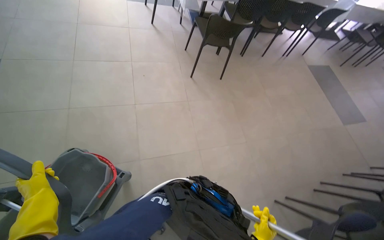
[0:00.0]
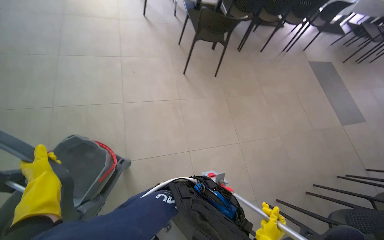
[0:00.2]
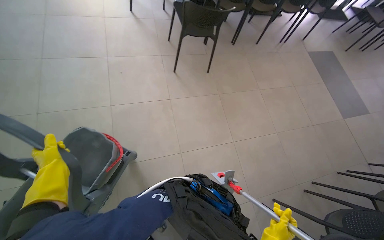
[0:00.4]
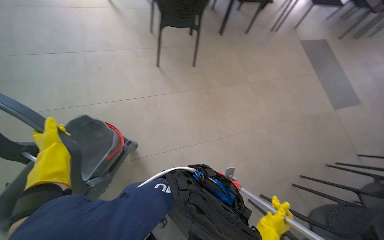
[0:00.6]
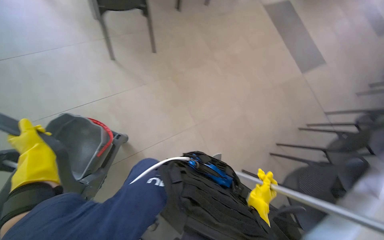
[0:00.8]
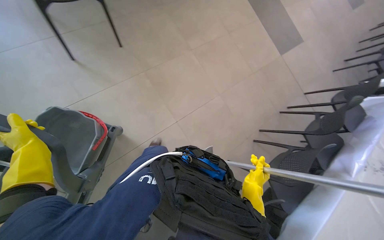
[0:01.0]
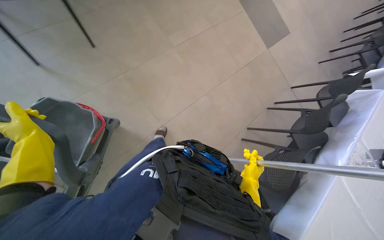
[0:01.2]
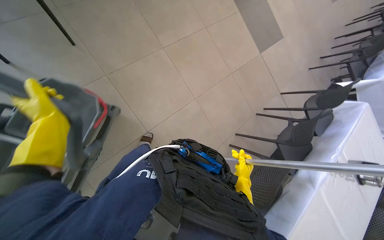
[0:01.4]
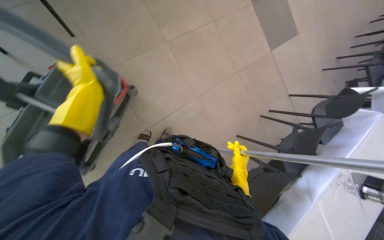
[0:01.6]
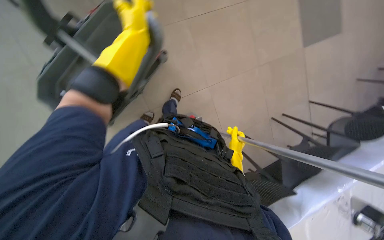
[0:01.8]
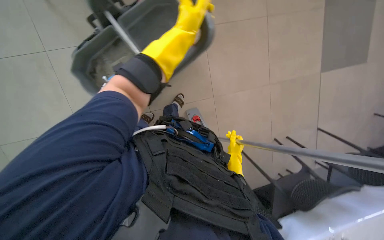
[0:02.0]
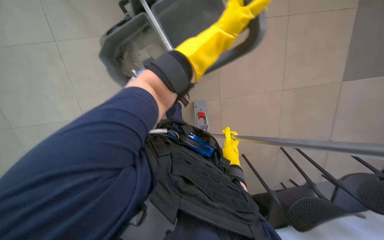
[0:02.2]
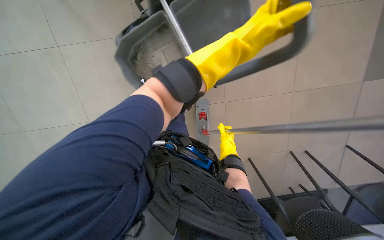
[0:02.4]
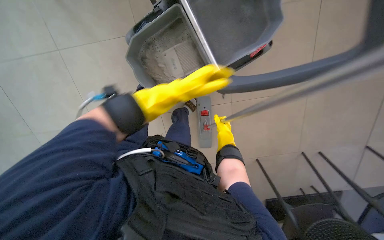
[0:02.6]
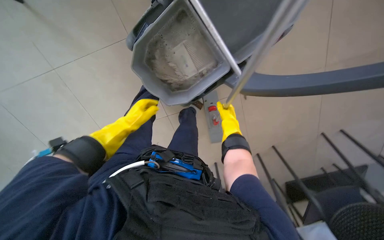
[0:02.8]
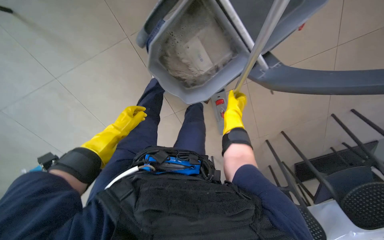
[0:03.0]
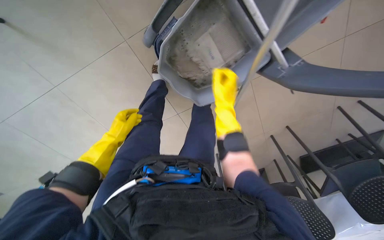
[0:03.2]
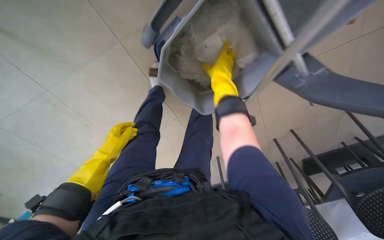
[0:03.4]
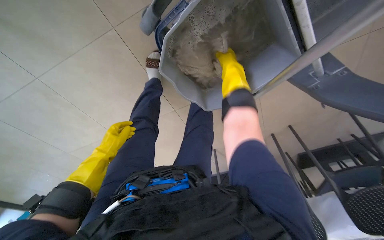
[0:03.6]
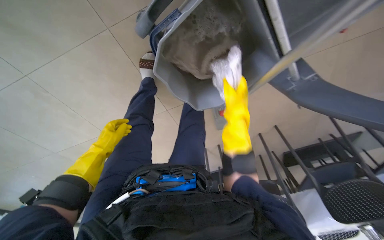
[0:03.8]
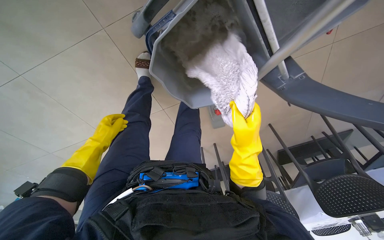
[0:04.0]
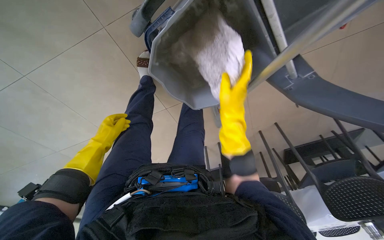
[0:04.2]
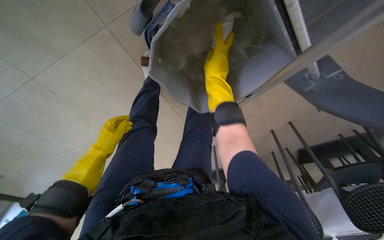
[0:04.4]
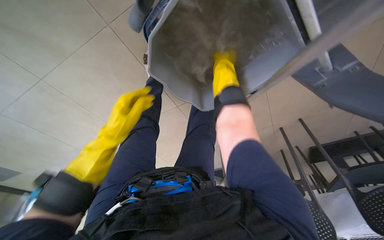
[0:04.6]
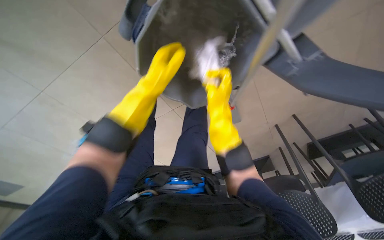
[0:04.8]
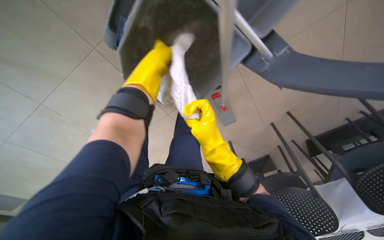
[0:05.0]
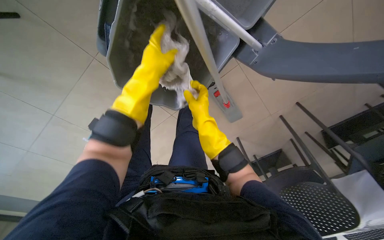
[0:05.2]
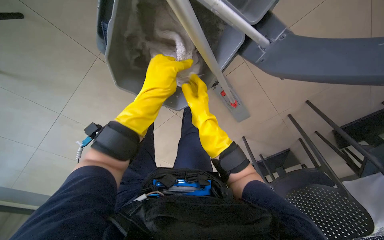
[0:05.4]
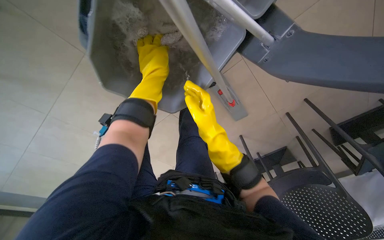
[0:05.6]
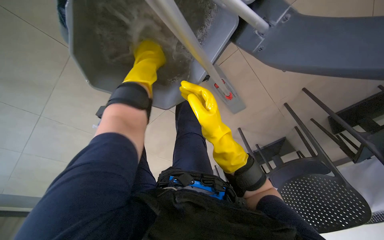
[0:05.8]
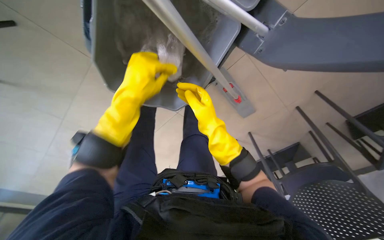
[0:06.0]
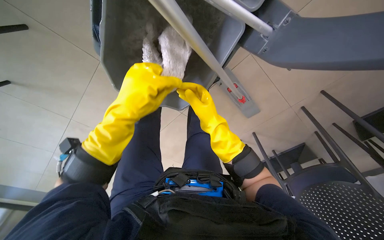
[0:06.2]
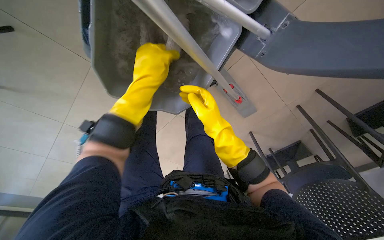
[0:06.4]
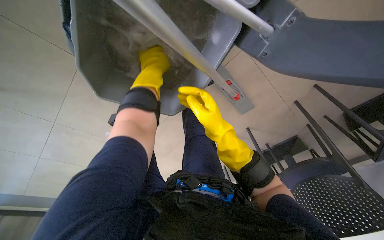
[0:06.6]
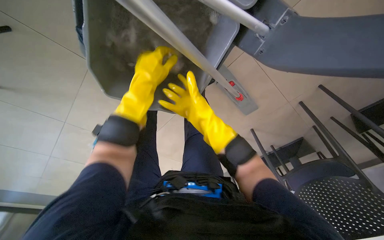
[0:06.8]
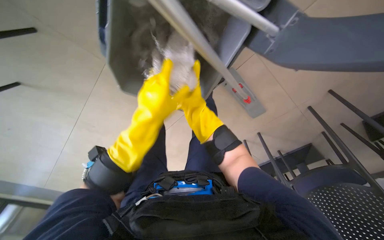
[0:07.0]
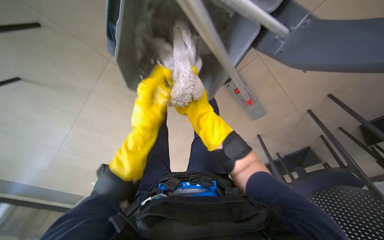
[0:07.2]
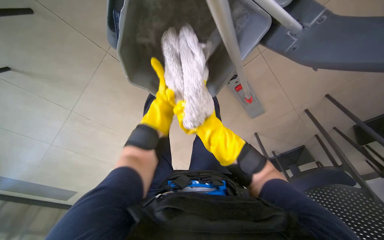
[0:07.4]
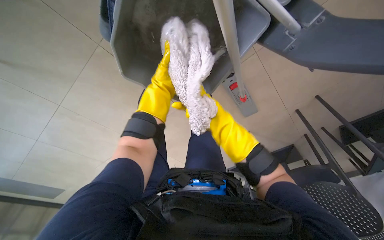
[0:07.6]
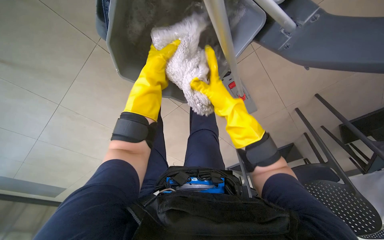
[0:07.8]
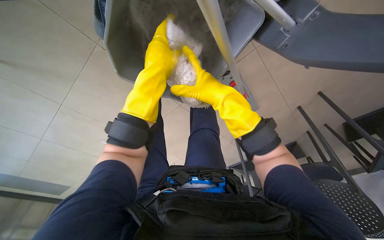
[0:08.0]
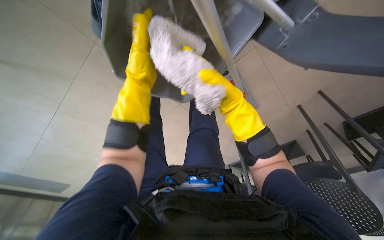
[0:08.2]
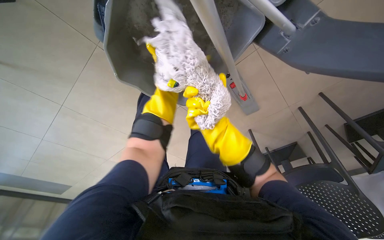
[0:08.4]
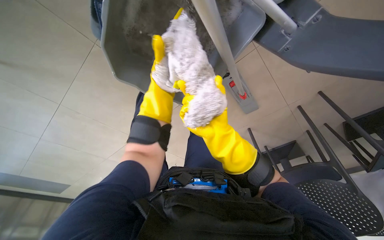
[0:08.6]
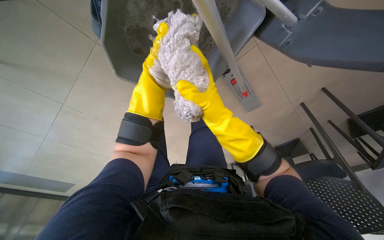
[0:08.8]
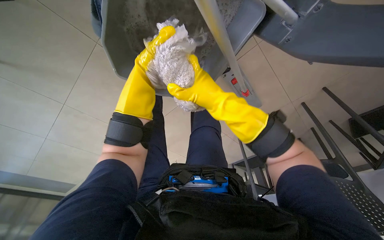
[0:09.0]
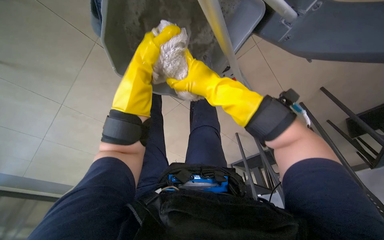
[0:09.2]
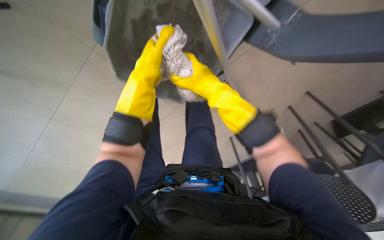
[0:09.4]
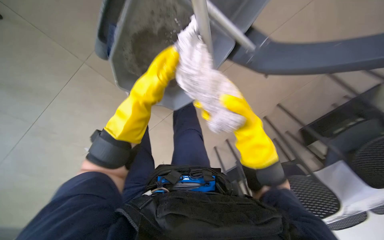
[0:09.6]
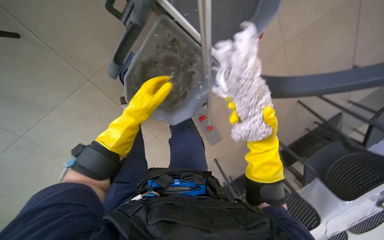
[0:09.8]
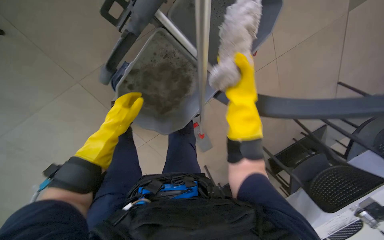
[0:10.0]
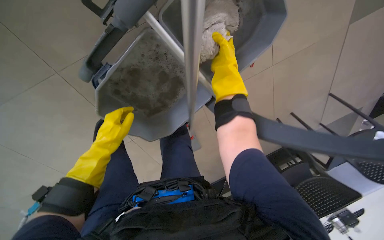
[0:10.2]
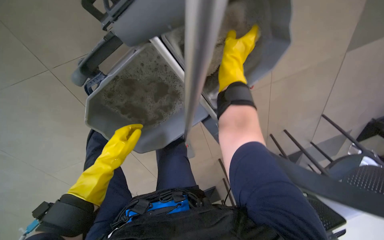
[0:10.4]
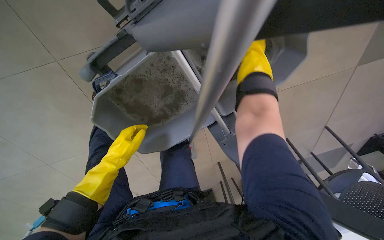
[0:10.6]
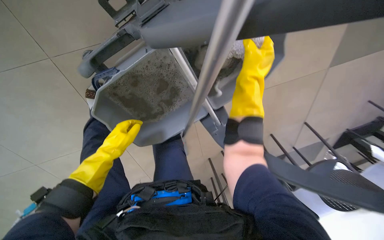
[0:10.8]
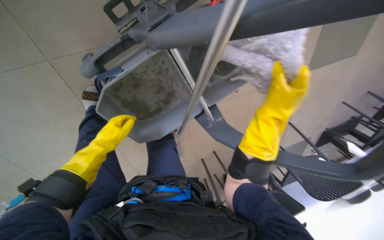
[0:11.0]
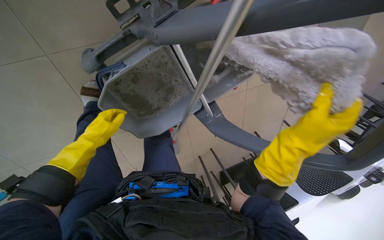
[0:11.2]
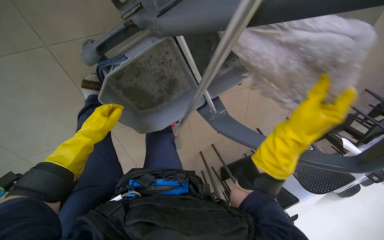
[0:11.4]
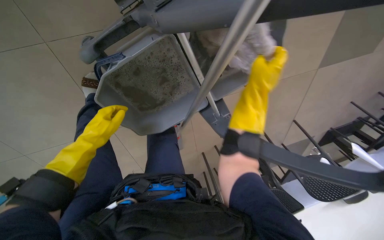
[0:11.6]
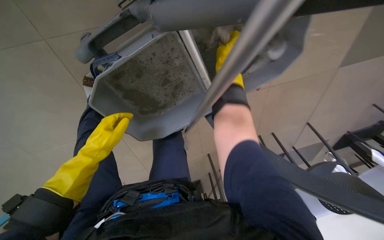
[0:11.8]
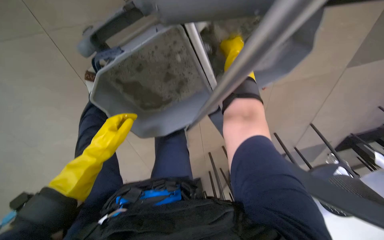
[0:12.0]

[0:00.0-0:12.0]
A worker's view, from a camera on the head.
Job: preparing cleaning supplies.
The whole recording: Changing mop head. The worker detaches the mop head, wrings it in the bucket, and attaches a clean mop head.
0.0 to 1.6 s: The camera is carried some 90 cm. The head rotates some 20 degrees to the right. The wearer looks some 25 degrees further downward.
1.6 to 3.0 s: The wearer's head swings roughly 20 degrees to the left. The right hand moves up the picture, approximately 30 cm.
3.0 to 4.4 s: The right hand moves up and down the picture over about 20 cm, changing direction 2 times.
4.4 to 6.0 s: The right hand shifts approximately 15 cm down the picture. Meanwhile the left hand travels up the picture, nearer to the camera and to the right by roughly 35 cm.
6.0 to 7.6 s: Both hands travel together farther from the camera, approximately 10 cm.
7.6 to 9.0 s: The right hand goes nearer and farther, about 20 cm each way, reversing 2 times. The left hand swings nearer and farther, roughly 20 cm each way, with 2 reversals.
9.0 to 10.4 s: The view tips upward by roughly 15 degrees. The left hand travels down the picture, farther from the camera and to the left by approximately 30 cm; the right hand heads up the picture and to the right, covering some 20 cm.
10.4 to 12.0 s: The right hand moves about 20 cm down the picture and comes back.

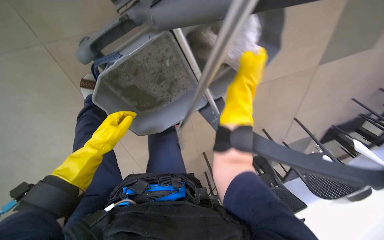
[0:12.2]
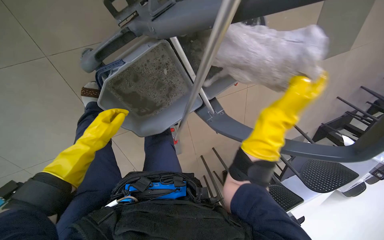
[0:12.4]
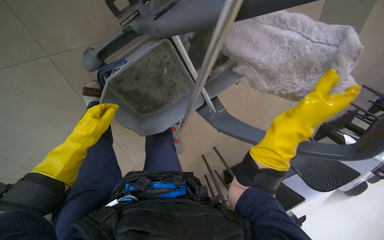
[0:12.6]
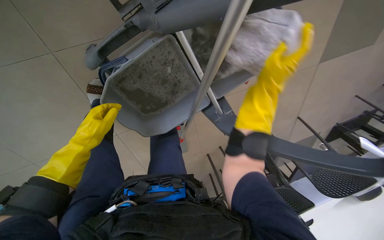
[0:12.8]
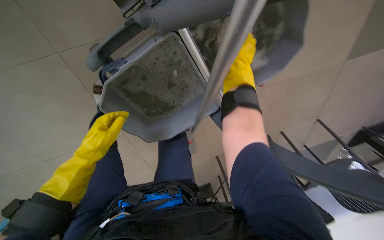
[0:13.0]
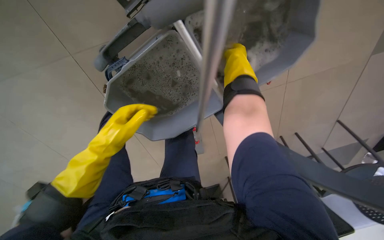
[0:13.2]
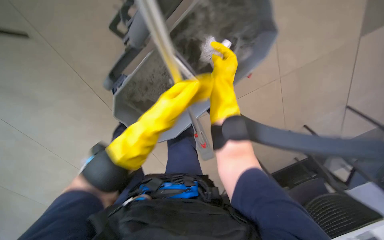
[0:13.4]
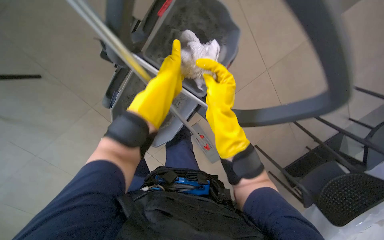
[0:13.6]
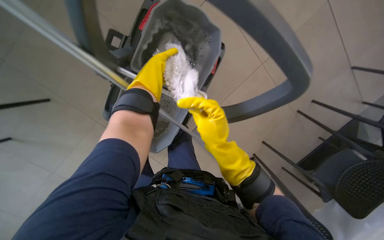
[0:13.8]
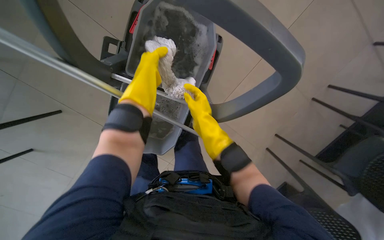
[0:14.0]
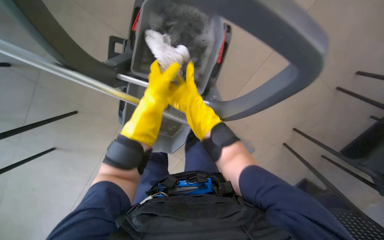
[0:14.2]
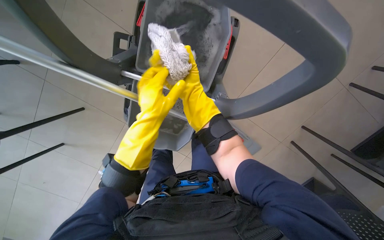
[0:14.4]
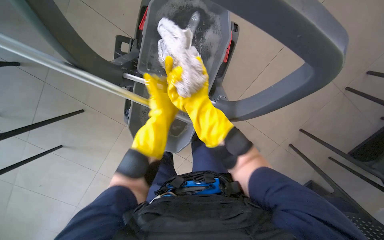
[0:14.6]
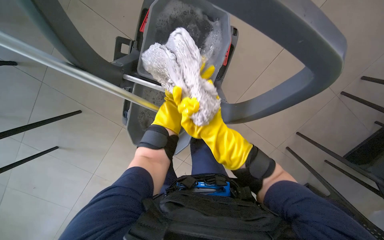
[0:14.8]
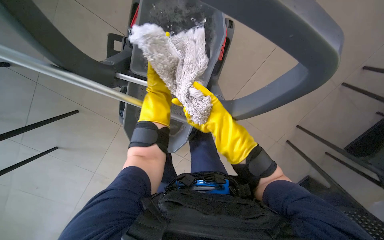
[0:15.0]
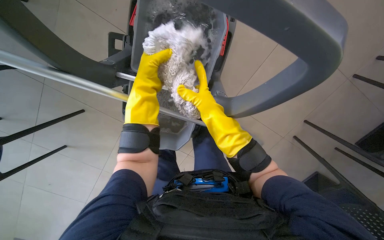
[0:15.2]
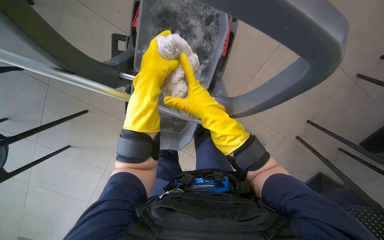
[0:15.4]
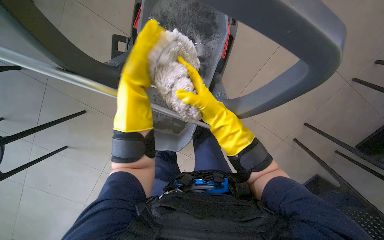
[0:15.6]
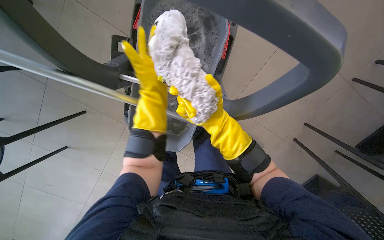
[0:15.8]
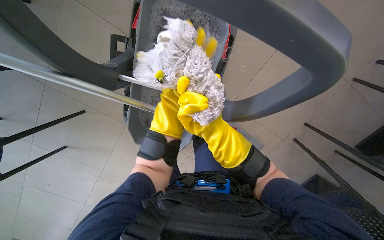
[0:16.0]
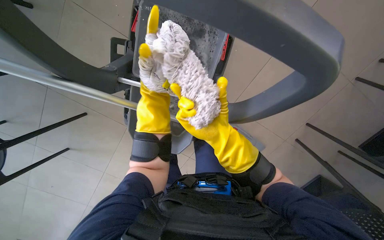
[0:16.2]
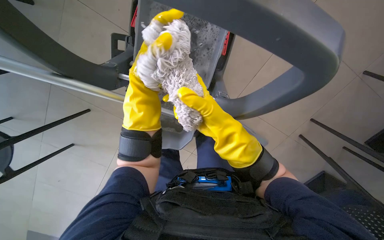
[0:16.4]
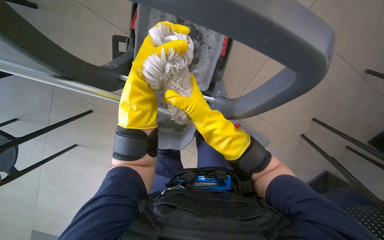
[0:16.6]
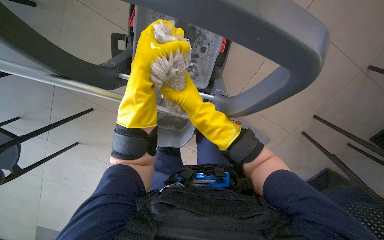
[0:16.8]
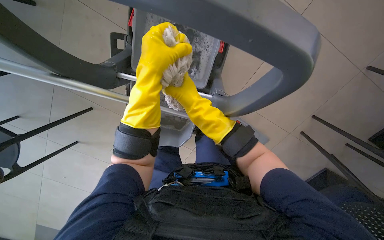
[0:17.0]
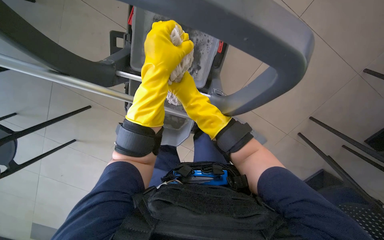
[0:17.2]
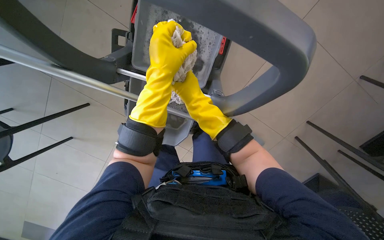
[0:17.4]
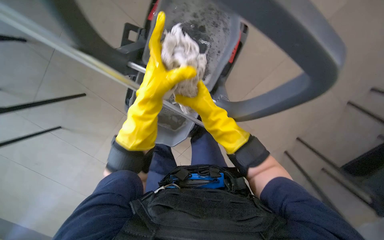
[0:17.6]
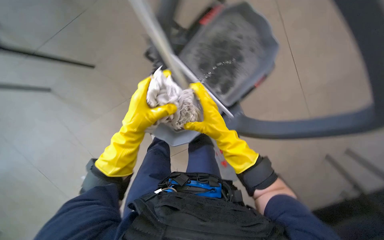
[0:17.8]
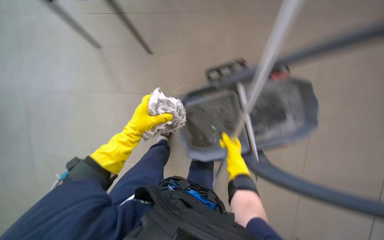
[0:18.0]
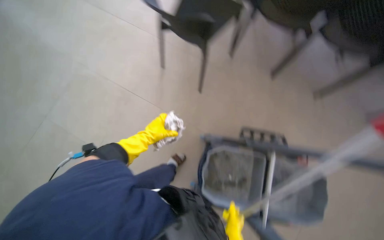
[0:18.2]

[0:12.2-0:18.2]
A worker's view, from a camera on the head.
Job: preparing cleaning supplies.
The whole recording: Changing mop head. The worker detaches the mop head, wrings it in the bucket, and attaches a clean mop head.
12.2 to 13.8 s: The view swings approximately 20 degrees to the left. The left hand shifts some 30 cm to the right and up the picture. The right hand is displaced down the picture by approximately 20 cm.
13.8 to 15.2 s: The left hand travels down the picture and back again, some 10 cm each way; the right hand moves up the picture, about 10 cm, and moves approximately 25 cm farther from the camera and comes back.
15.2 to 16.6 s: The left hand moves down the picture, about 10 cm.
16.6 to 18.2 s: The view tips upward by about 20 degrees.

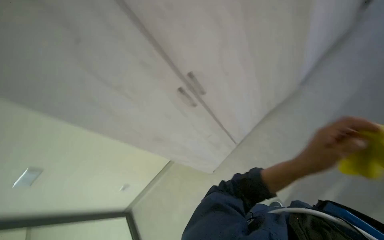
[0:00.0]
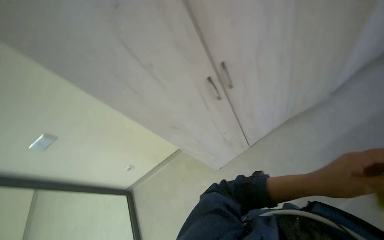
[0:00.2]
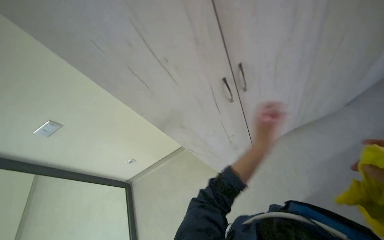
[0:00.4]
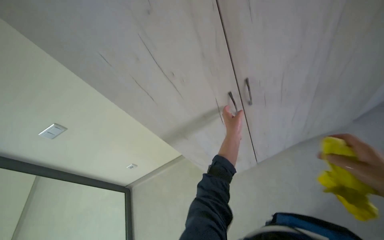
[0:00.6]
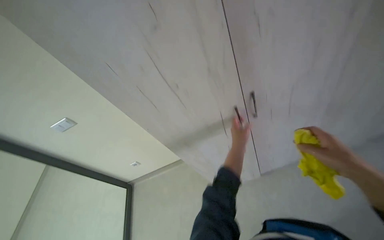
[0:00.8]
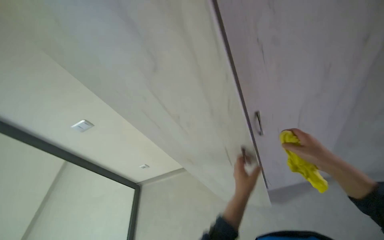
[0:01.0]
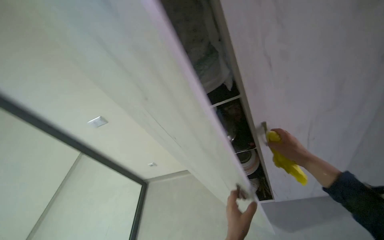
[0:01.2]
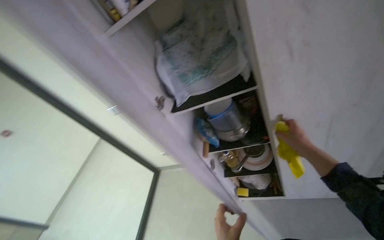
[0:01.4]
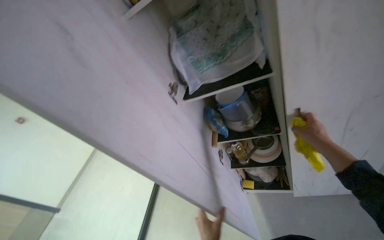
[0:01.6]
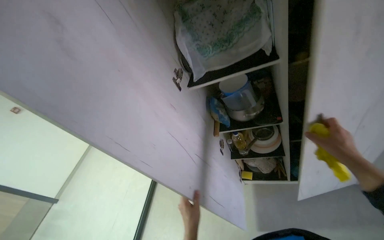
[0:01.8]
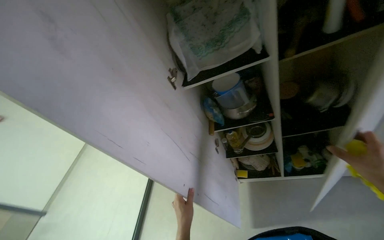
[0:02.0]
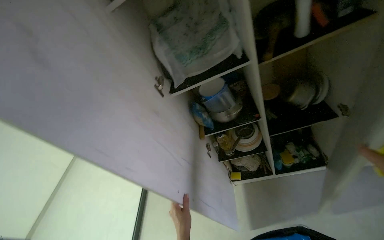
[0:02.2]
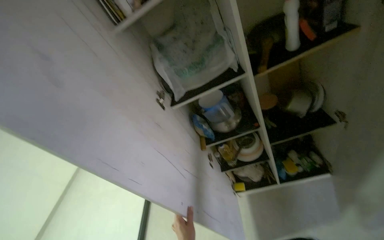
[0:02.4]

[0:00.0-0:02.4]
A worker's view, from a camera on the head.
Job: organizing items.
The whole recording: Cleaning and organizing kitchen cabinet. The worker cleans and organizes items, shelves, and the exterior of the kitchen cabinet.
0.0 to 1.2 s: The wearer looks some 35 degrees further to the left.
